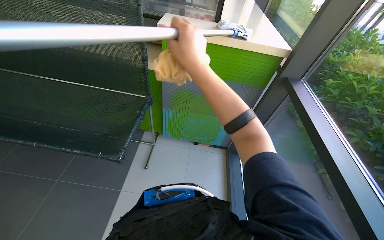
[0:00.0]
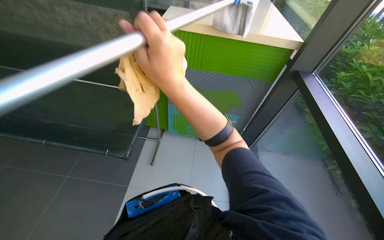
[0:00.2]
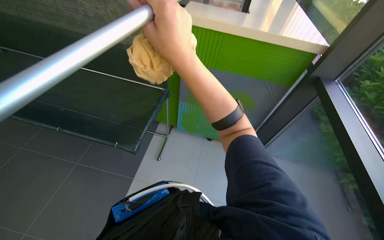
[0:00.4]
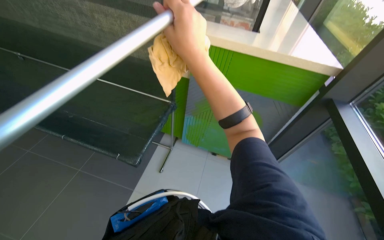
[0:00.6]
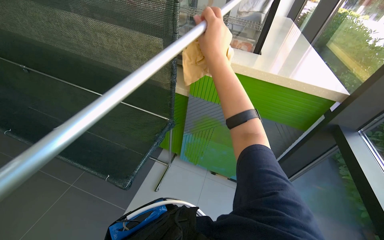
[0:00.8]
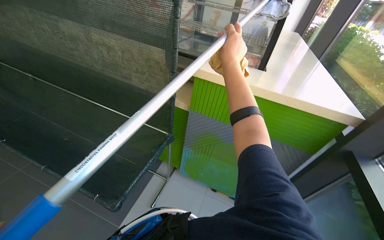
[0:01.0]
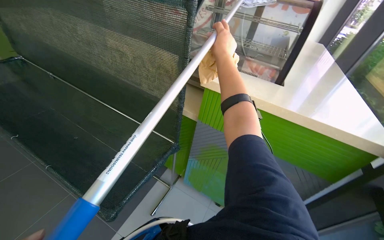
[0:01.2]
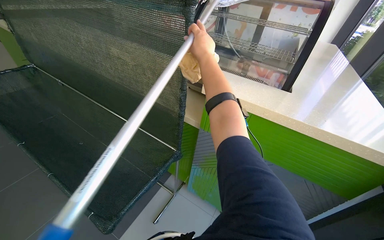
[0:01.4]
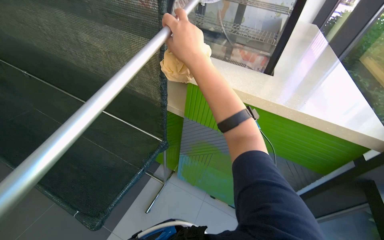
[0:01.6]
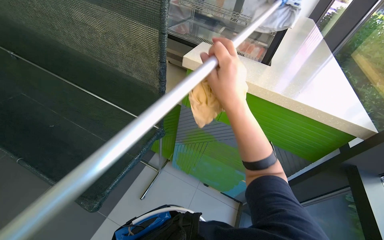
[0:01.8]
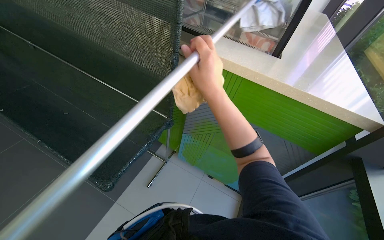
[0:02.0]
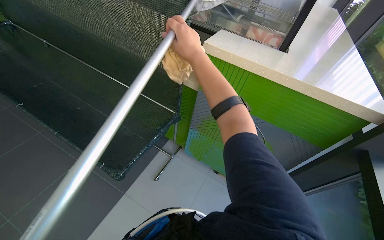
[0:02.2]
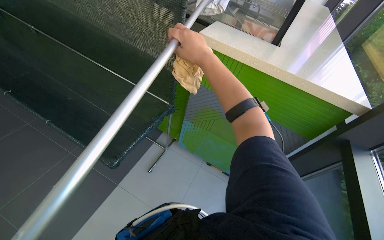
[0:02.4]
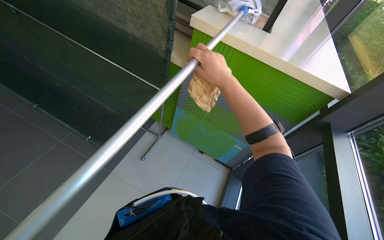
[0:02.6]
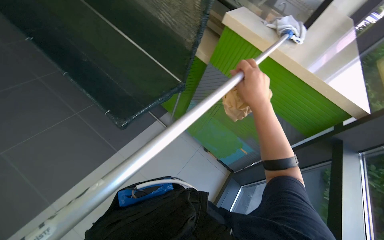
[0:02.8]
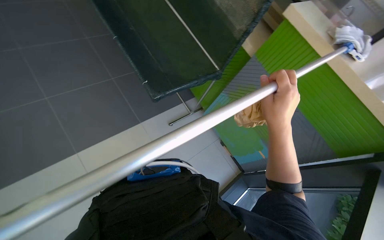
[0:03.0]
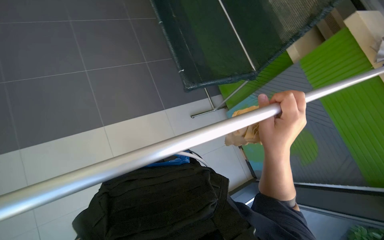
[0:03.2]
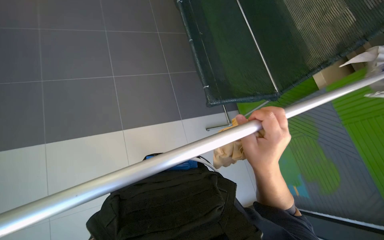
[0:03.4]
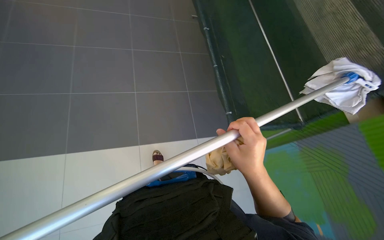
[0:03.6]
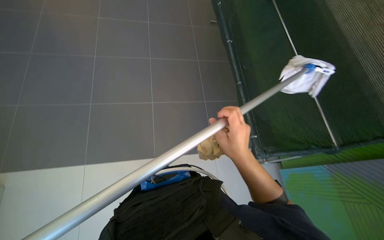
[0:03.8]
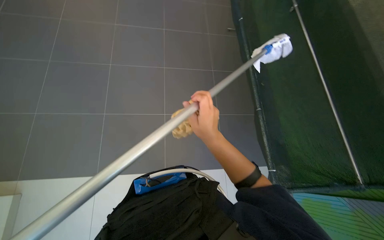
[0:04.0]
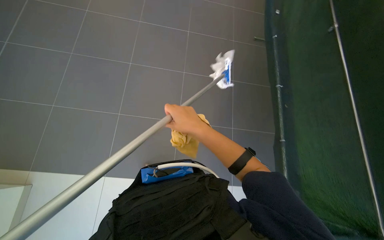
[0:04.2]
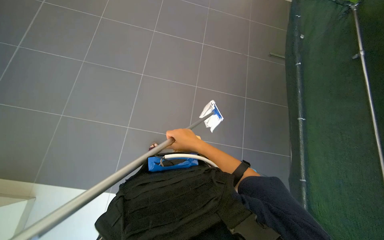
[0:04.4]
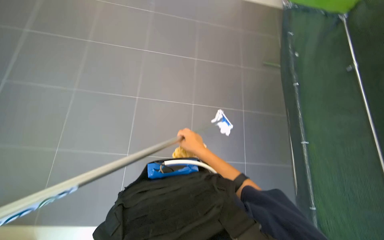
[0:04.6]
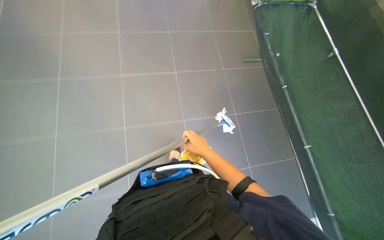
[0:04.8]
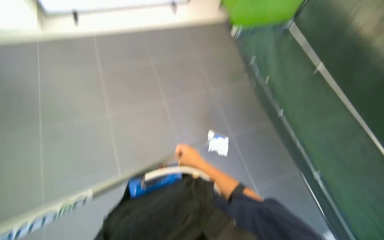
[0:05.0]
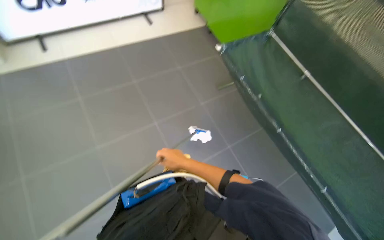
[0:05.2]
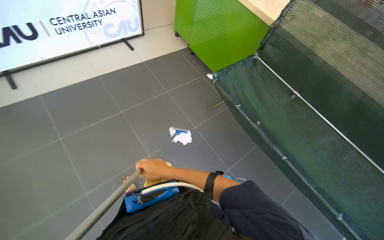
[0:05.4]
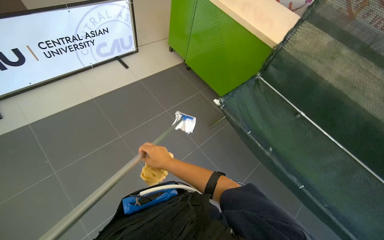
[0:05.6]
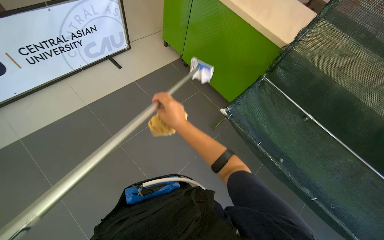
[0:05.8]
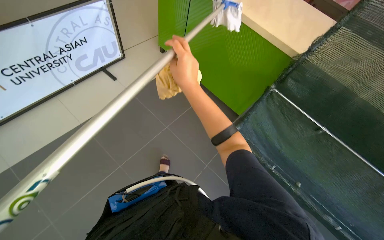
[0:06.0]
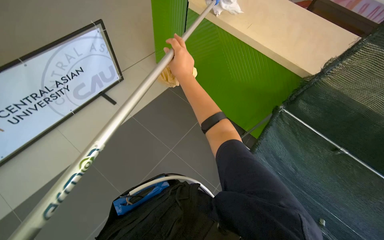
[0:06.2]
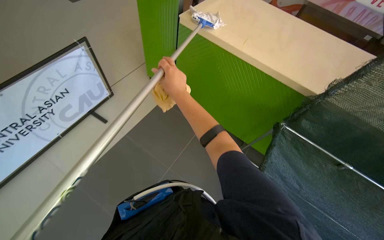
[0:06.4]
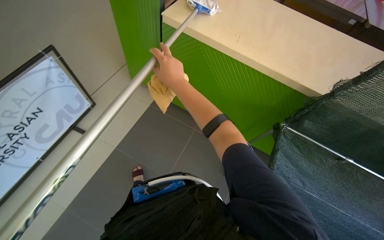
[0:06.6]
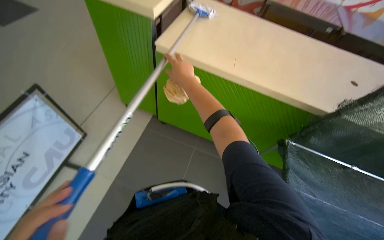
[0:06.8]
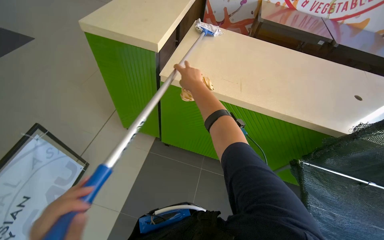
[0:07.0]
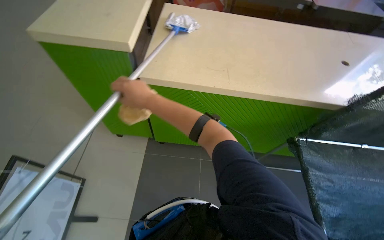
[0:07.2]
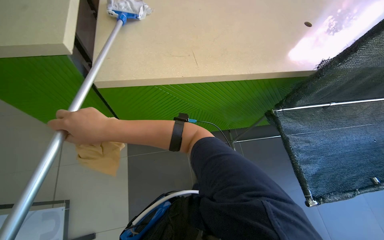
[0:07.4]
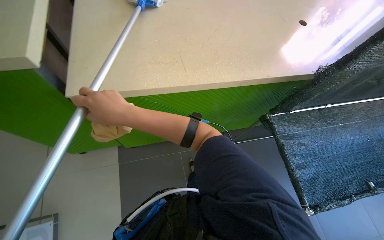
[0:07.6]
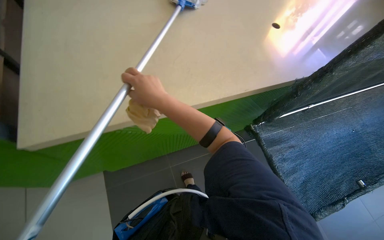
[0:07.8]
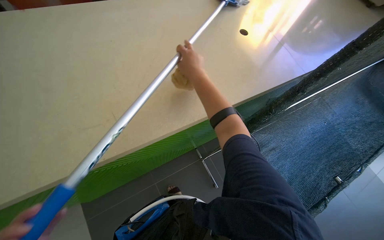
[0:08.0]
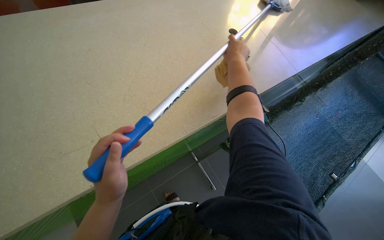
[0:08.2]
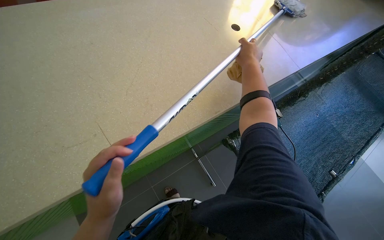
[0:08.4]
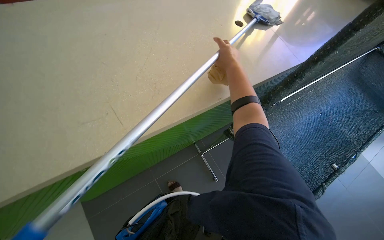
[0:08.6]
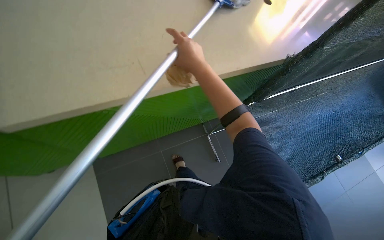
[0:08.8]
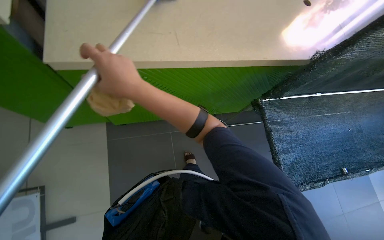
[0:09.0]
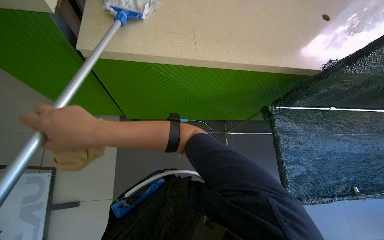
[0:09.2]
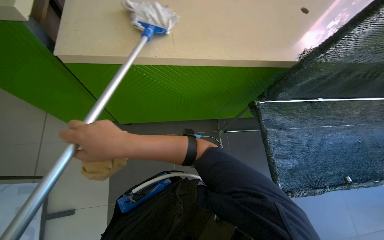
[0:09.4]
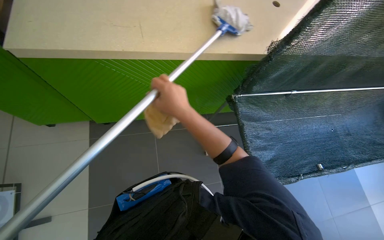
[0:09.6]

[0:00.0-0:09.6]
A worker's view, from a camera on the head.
Job: wiping surfaces.
The whole recording: Cleaning a counter surface. The worker cleans a counter surface using a long-handled mop and a cloth.
0:00.0 to 0:01.6: The head turns to the left by roughly 20 degrees.
0:01.6 to 0:03.2: The wearer's head swings roughly 45 degrees to the left. The view tips downward by roughly 15 degrees.
0:03.2 to 0:04.8: The wearer's head swings approximately 20 degrees to the left. The view tips upward by approximately 15 degrees. The left hand moves farther from the camera and to the left, approximately 40 cm.
0:06.4 to 0:08.0: The camera travels about 80 cm. The head turns to the right by some 65 degrees.
0:08.0 to 0:09.6: The left hand goes left and right, about 40 cm each way, reversing 2 times.

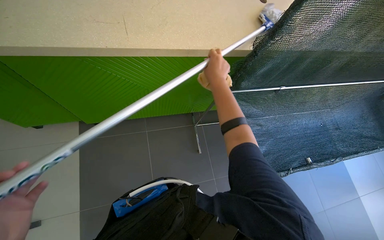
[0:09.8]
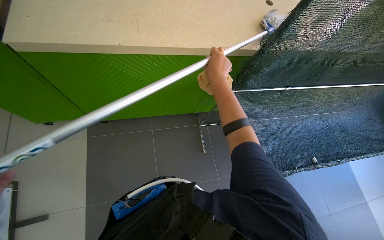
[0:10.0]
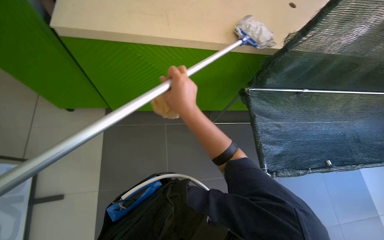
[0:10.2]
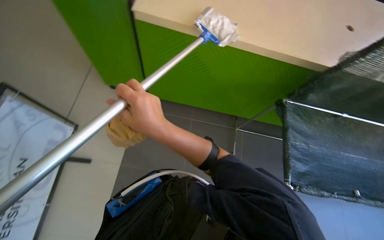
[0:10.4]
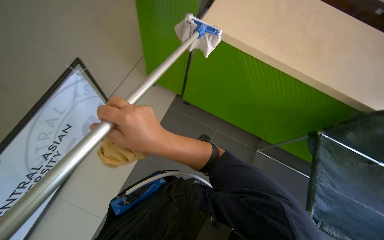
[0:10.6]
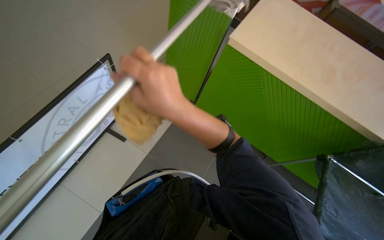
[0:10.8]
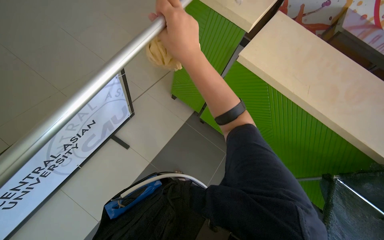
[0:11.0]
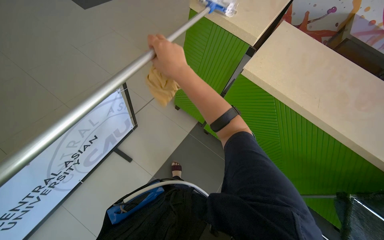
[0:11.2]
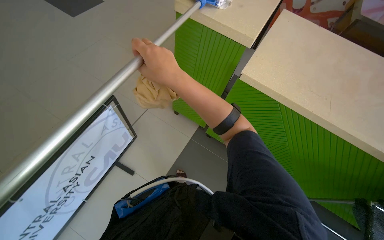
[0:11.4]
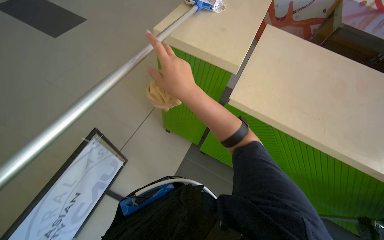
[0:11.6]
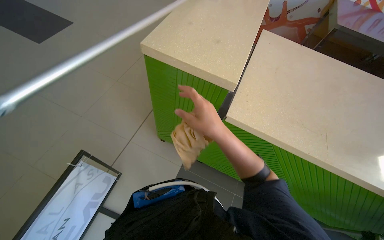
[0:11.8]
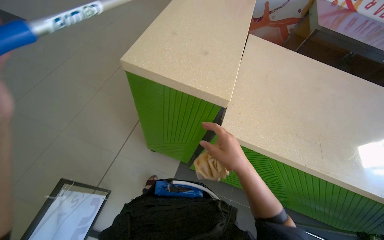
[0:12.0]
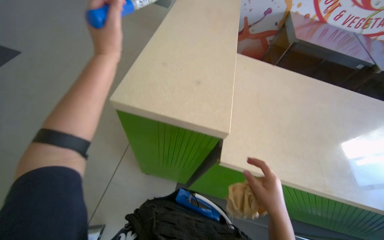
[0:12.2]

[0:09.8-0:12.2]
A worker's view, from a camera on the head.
Job: wiping surfaces.
The whole recording: Cleaning a counter surface. The worker cleans a counter surface using a long-handled mop and a cloth.
0:09.8 to 0:11.0: The camera is carried about 50 cm. The wearer's head swings roughly 45 degrees to the left. The wearer looks about 15 degrees further upward.
0:11.0 to 0:12.2: The camera is carried roughly 70 cm.

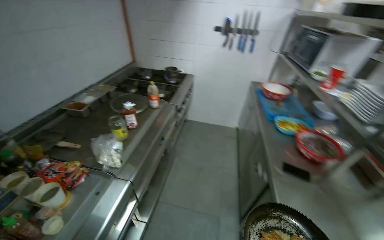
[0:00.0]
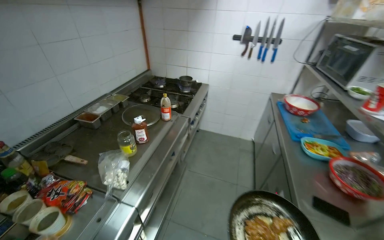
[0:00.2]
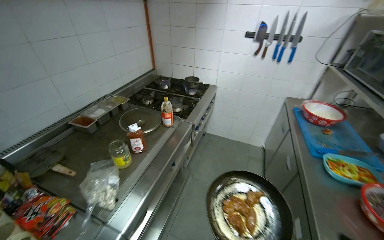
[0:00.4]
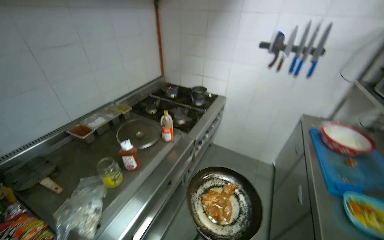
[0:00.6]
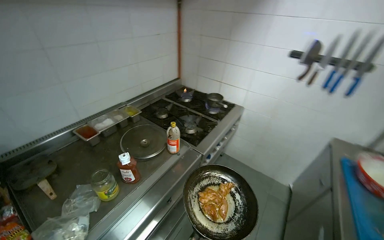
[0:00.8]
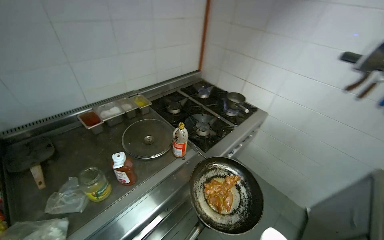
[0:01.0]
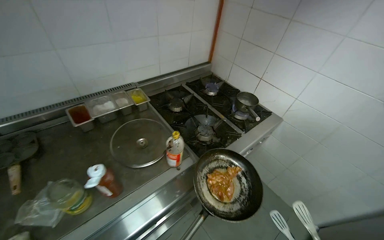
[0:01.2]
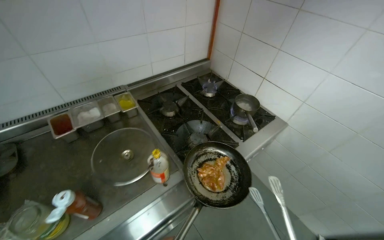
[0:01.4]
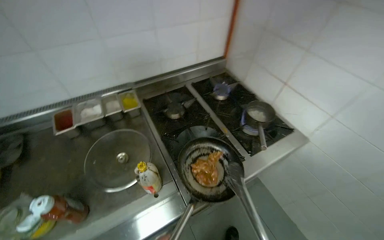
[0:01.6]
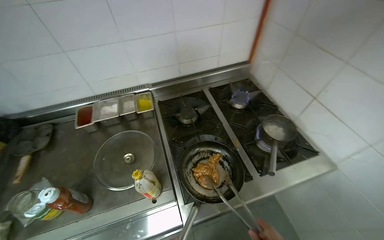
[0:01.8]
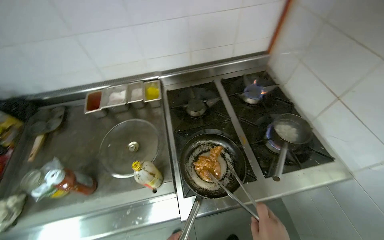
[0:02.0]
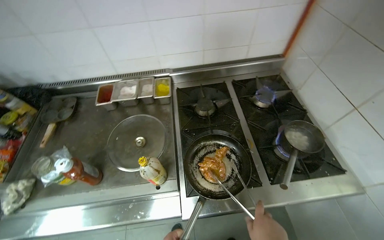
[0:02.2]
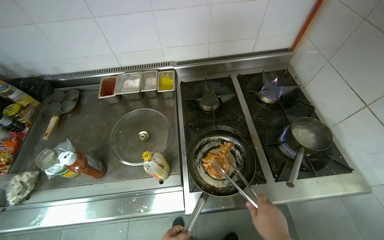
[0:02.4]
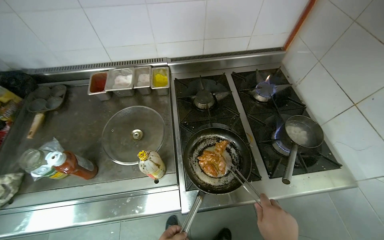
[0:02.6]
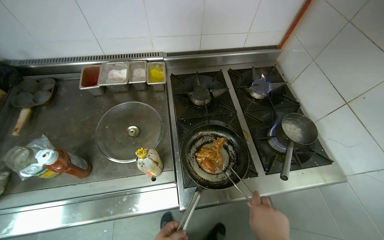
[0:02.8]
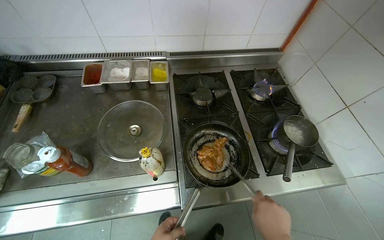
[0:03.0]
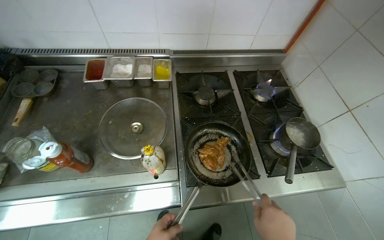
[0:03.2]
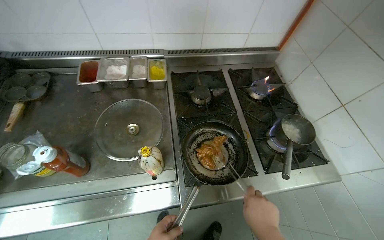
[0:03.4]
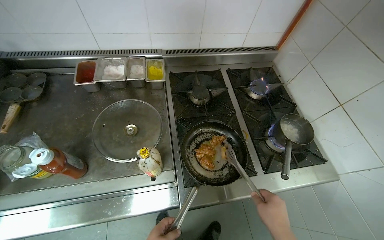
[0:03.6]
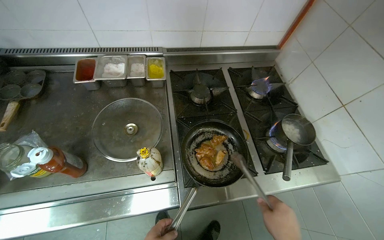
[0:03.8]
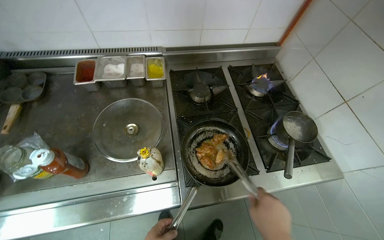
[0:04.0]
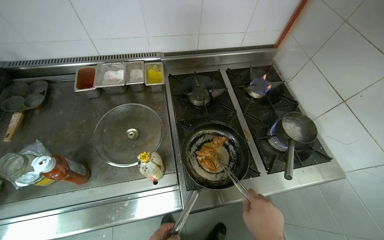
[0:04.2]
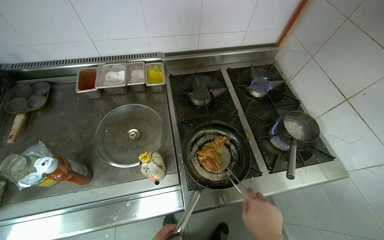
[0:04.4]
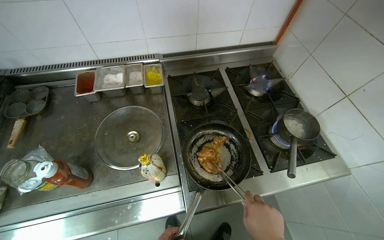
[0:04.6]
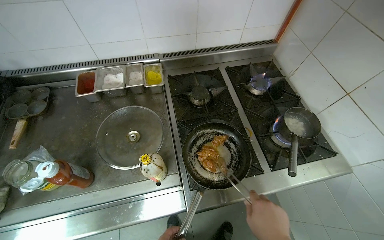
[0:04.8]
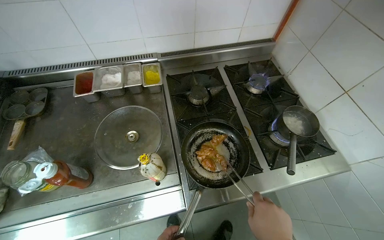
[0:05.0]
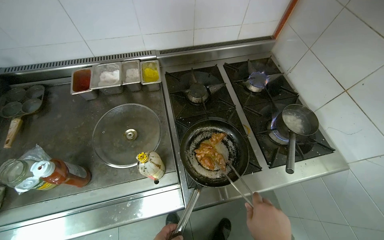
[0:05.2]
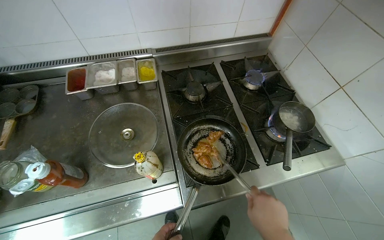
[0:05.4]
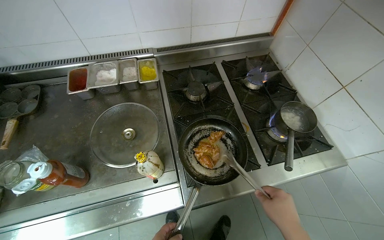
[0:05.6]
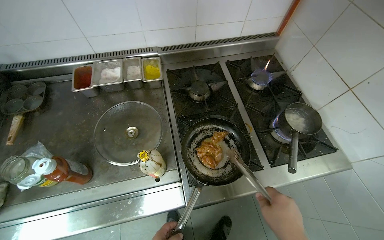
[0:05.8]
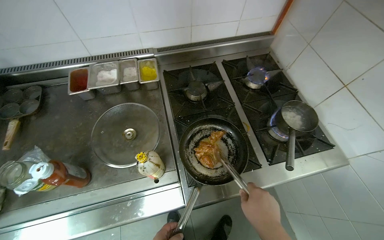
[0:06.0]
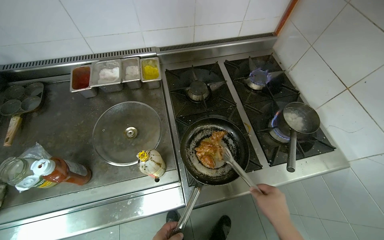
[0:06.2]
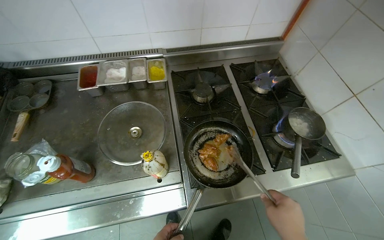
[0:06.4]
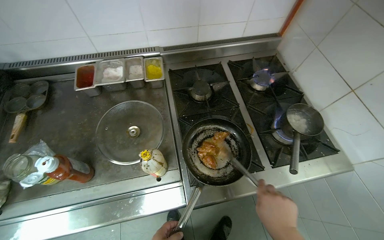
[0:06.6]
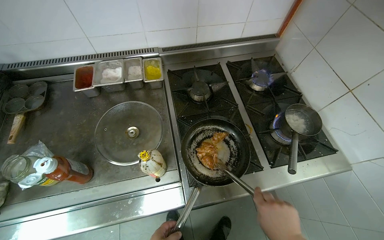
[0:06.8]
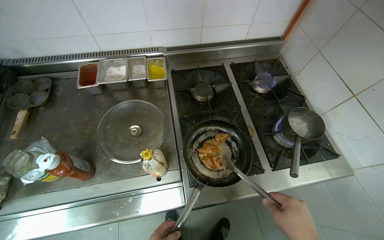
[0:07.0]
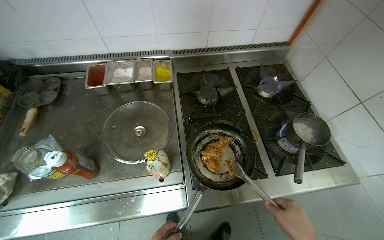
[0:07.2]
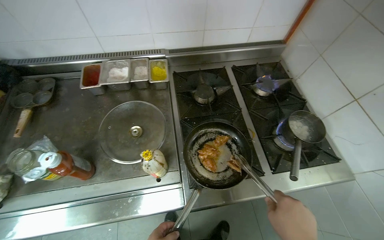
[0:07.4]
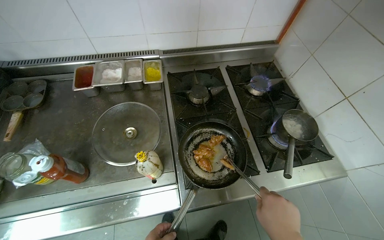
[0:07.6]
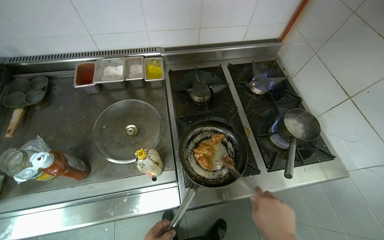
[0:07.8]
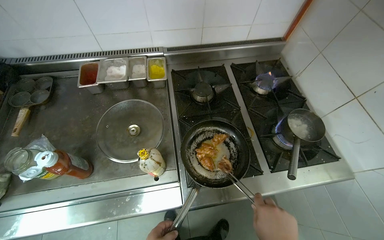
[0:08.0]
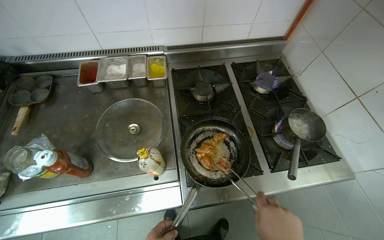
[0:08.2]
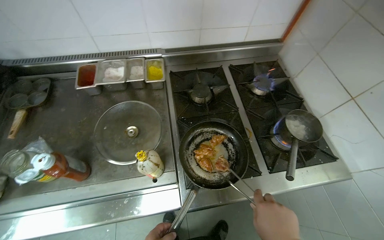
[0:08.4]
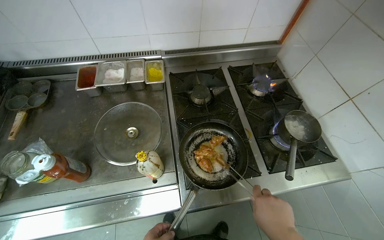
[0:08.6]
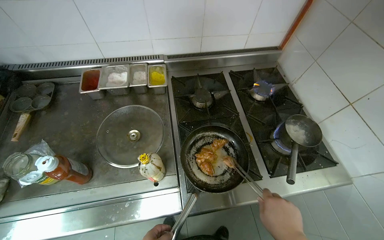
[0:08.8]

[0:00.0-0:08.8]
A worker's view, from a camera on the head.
Job: cooking food.
The whole recording: Cooking meat in pan. The worker cooks meat in a pan using tongs on the stove.
0:00.0 to 0:01.4: The camera is carried approximately 1 m. The head turns to the left by approximately 40 degrees.
